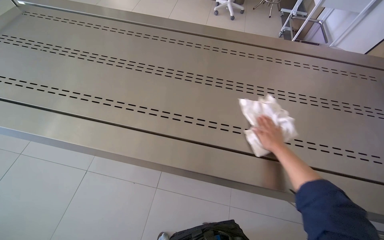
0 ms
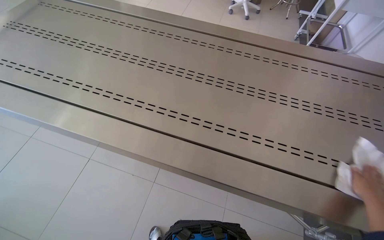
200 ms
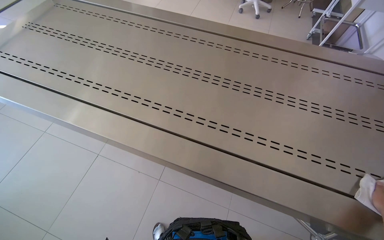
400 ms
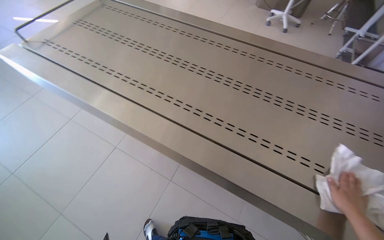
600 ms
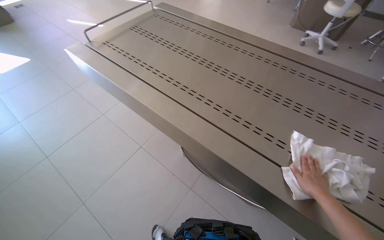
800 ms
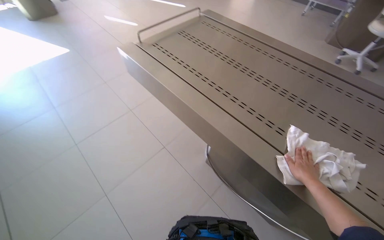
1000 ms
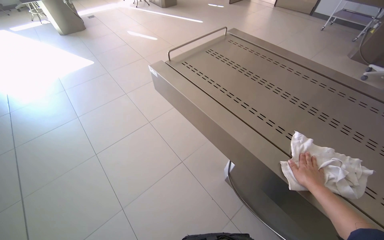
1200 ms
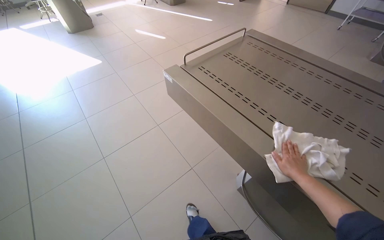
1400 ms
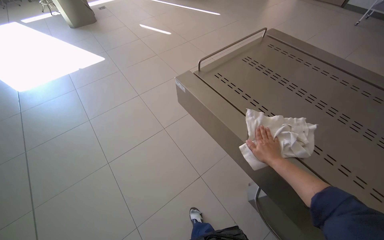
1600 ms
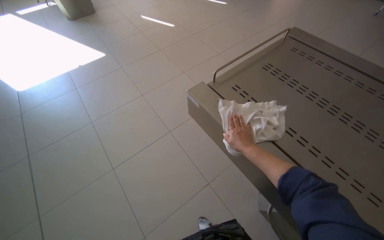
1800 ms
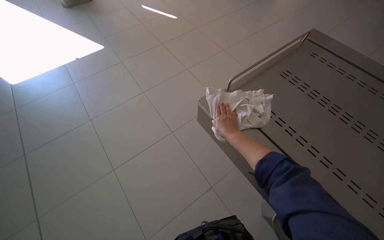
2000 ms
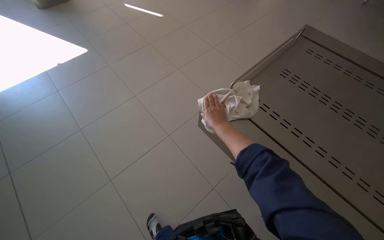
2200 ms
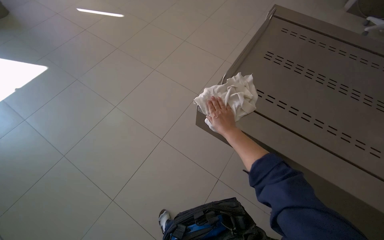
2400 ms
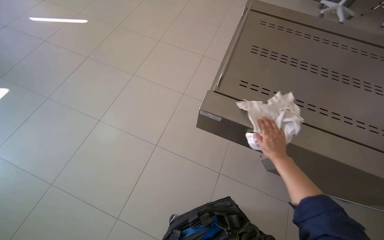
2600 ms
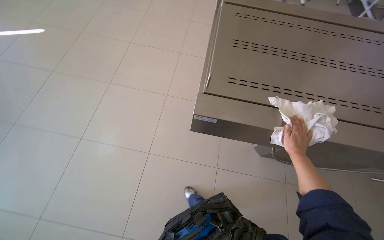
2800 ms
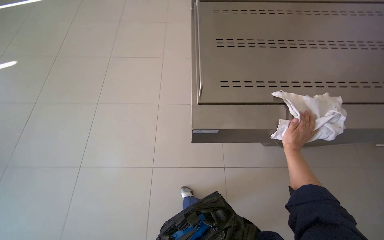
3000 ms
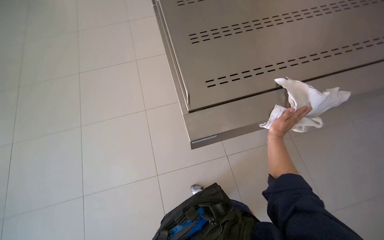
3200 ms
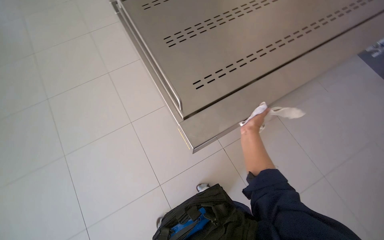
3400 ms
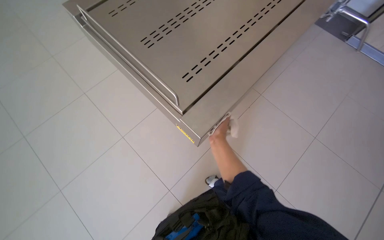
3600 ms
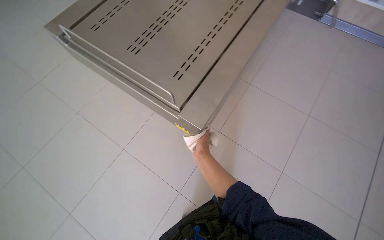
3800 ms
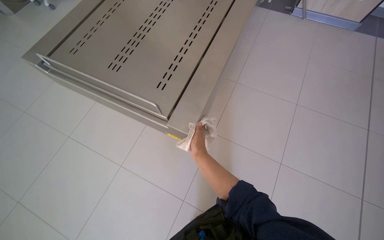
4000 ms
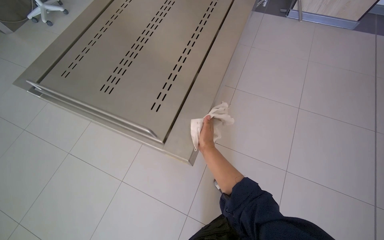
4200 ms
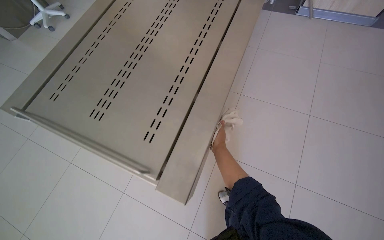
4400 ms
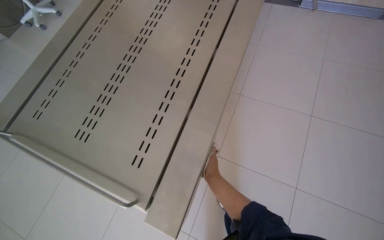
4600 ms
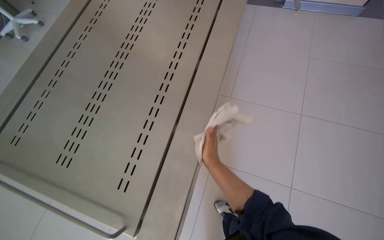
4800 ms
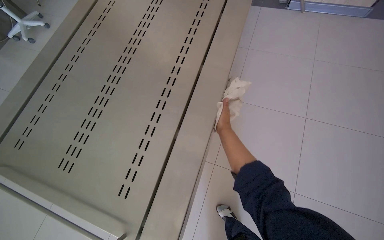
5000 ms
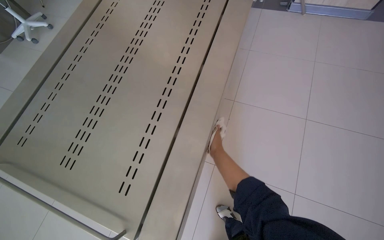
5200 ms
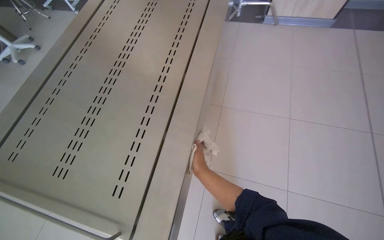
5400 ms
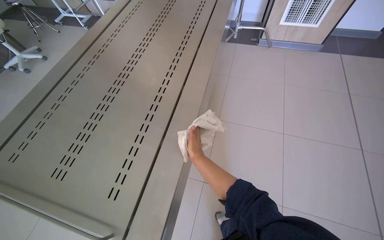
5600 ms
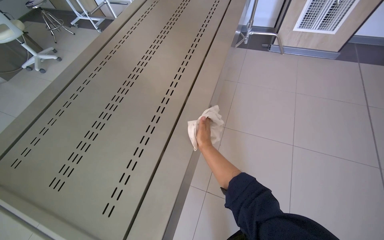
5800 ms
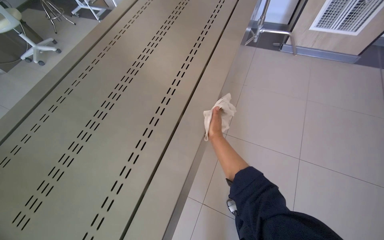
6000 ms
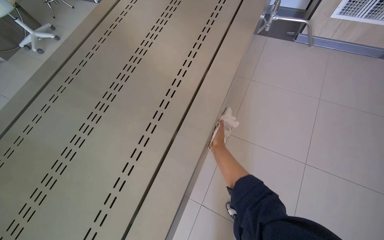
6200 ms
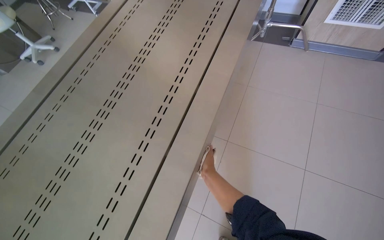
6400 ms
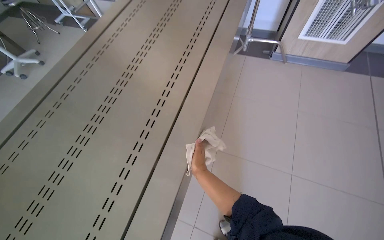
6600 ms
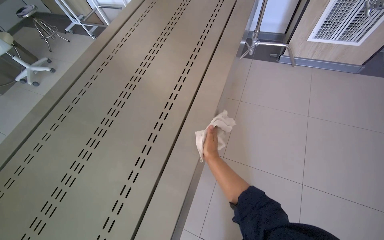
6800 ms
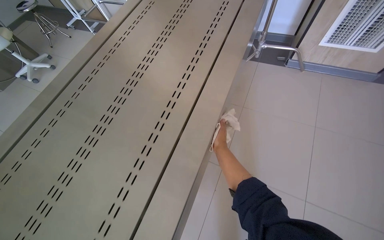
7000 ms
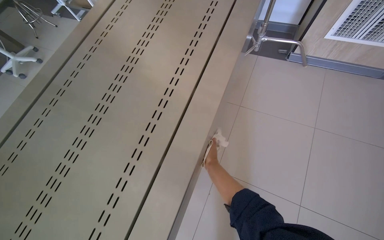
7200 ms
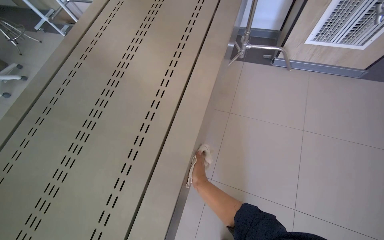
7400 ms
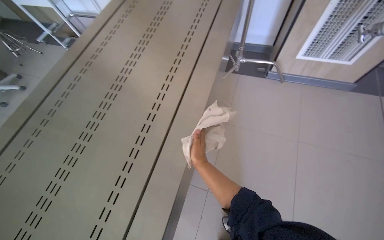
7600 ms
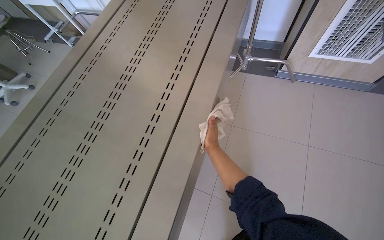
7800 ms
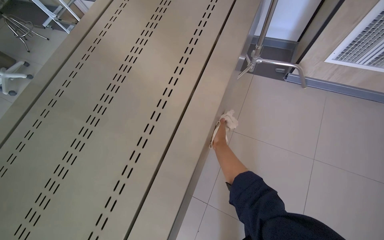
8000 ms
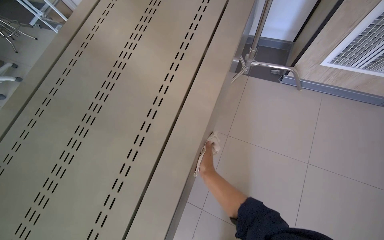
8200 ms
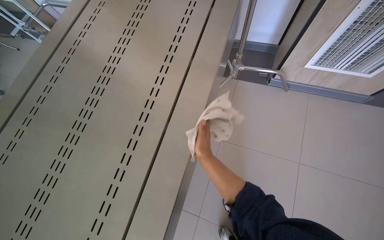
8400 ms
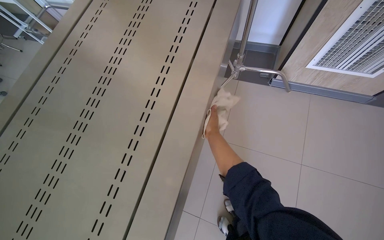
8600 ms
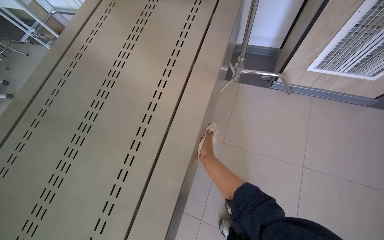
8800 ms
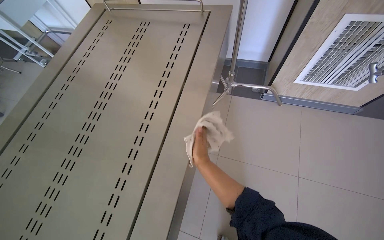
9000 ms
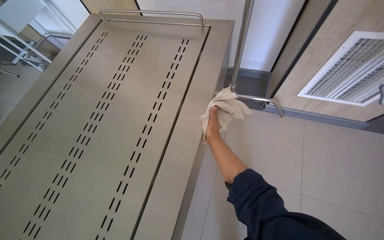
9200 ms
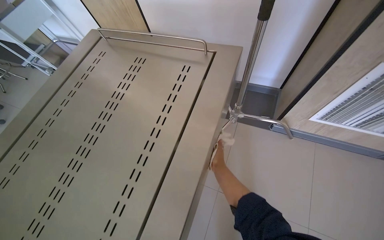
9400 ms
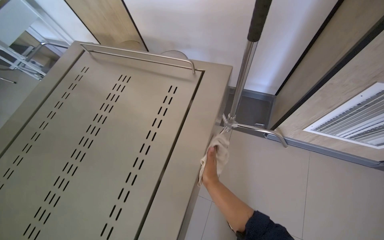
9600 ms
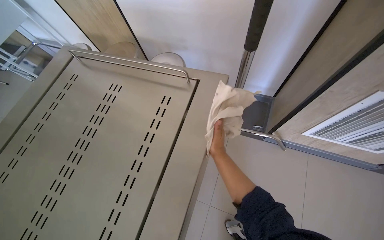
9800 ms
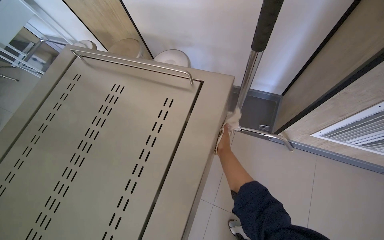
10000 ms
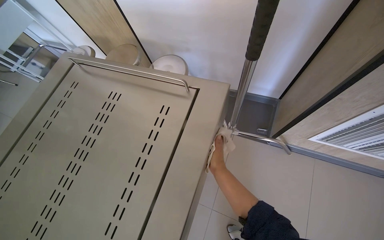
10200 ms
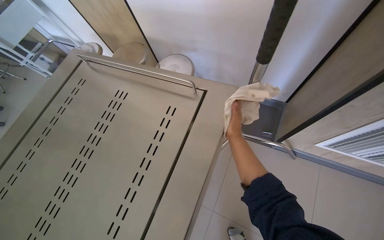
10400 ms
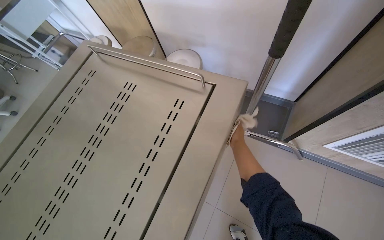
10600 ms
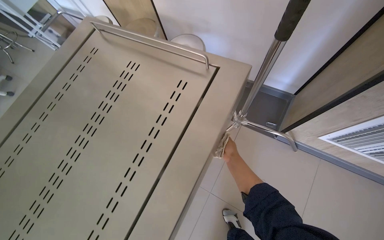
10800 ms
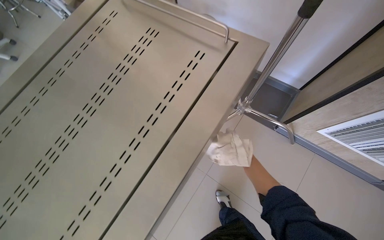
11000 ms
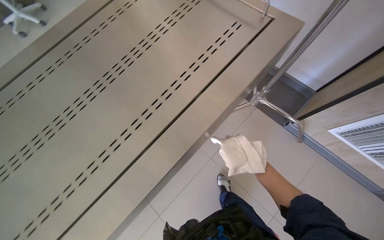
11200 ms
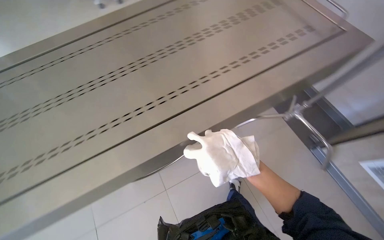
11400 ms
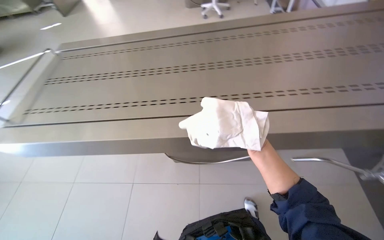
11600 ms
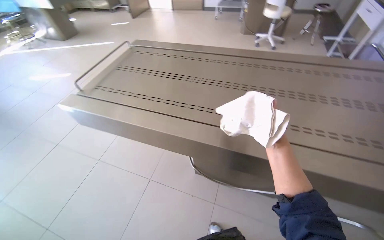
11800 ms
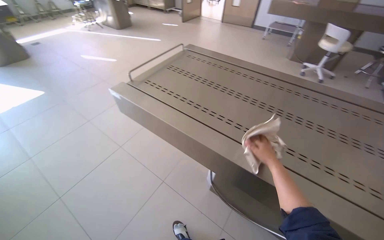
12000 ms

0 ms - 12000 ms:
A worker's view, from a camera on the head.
Job: wiping surfaces.
The whole recording: Wiping various surfaces in the room. The worker wipes various surfaces in the room, including tables, chairs, and trays, with a white cloth.
0 ms - 1600 ms: The wearer looks some 40 degrees further to the left.
1600 ms - 3000 ms: The camera is carried some 40 cm. The head rotates some 50 degrees to the right.
3000 ms - 4400 ms: Everything in view rotates about 50 degrees counterclockwise.
4400 ms - 6000 ms: The right hand swings up and down the picture, about 15 cm each way, with 2 reversals.
7600 ms - 9000 ms: The right hand travels up the picture and back again, roughly 35 cm each way.
9000 ms - 10400 ms: The head travels some 40 cm.

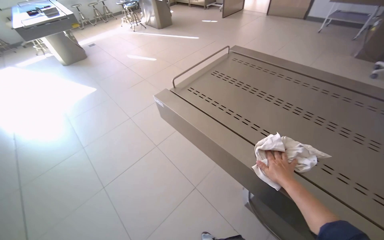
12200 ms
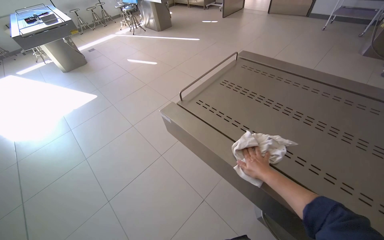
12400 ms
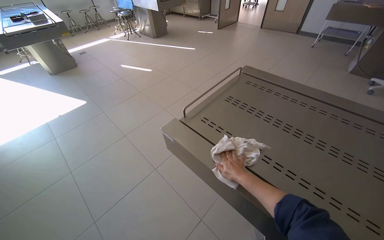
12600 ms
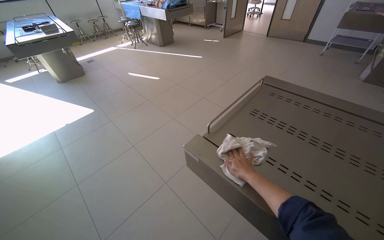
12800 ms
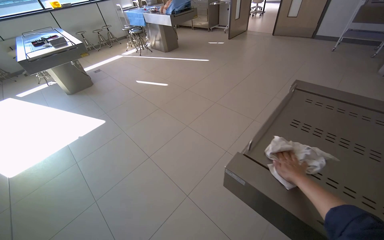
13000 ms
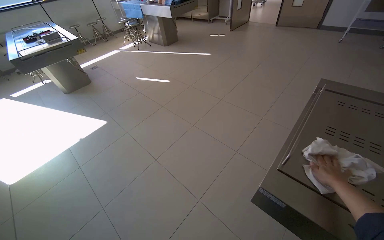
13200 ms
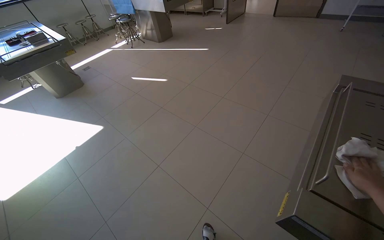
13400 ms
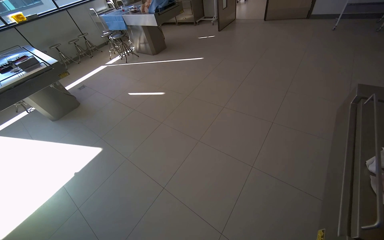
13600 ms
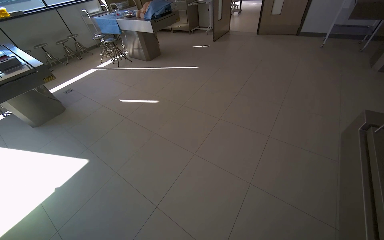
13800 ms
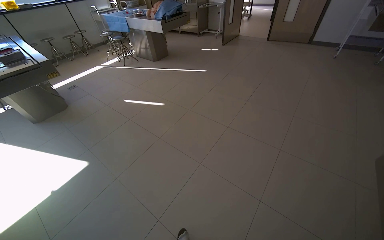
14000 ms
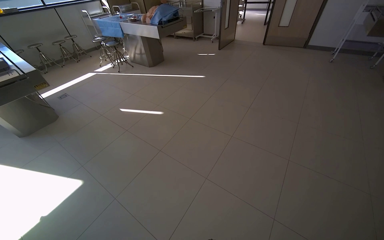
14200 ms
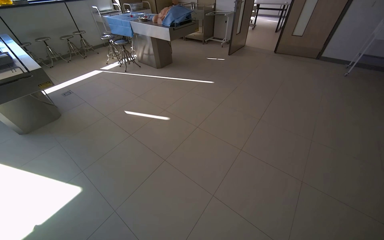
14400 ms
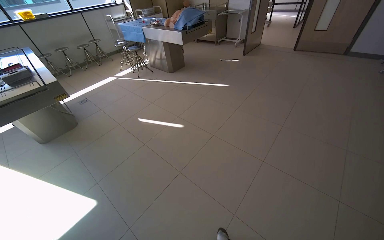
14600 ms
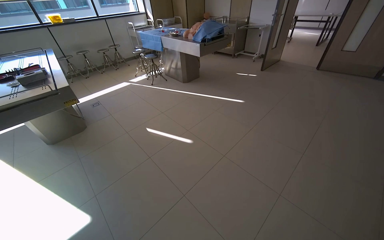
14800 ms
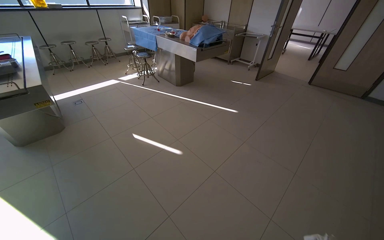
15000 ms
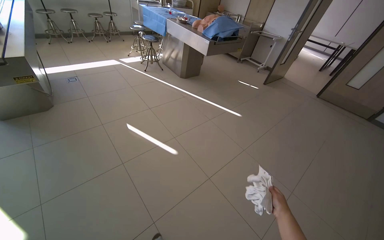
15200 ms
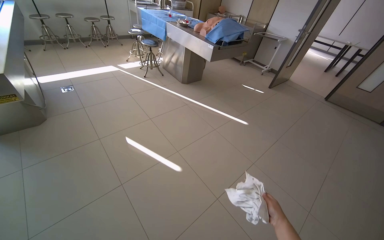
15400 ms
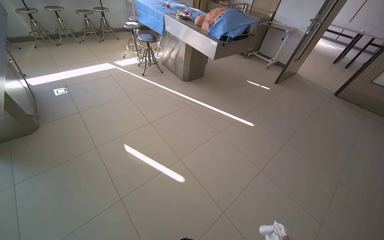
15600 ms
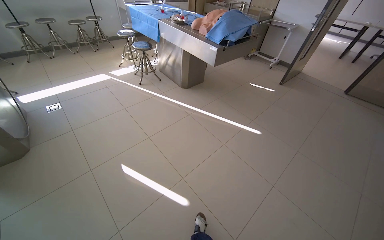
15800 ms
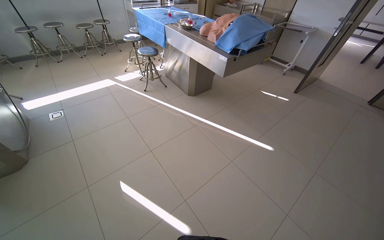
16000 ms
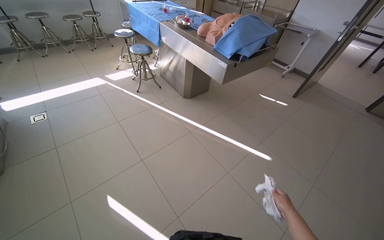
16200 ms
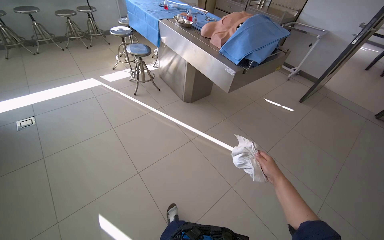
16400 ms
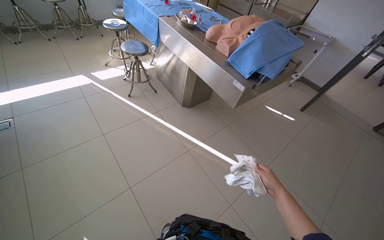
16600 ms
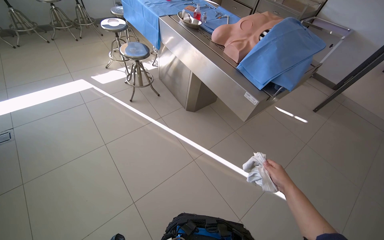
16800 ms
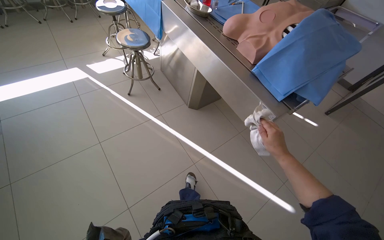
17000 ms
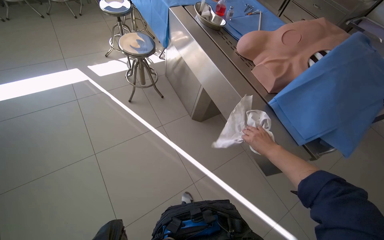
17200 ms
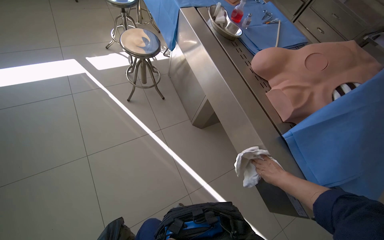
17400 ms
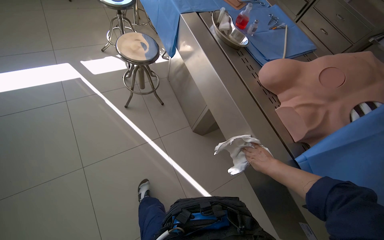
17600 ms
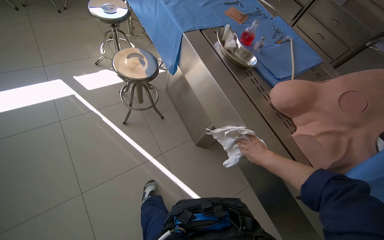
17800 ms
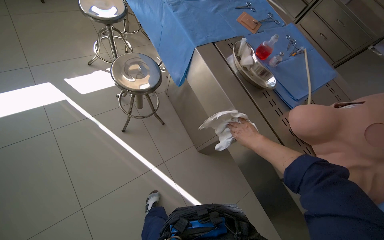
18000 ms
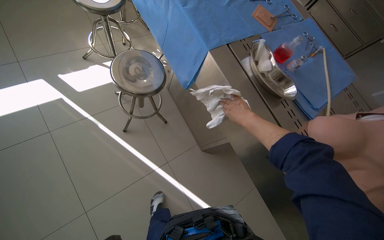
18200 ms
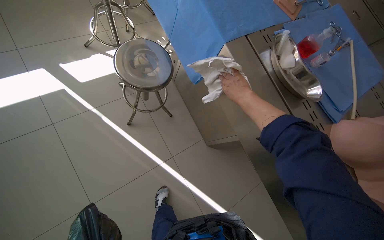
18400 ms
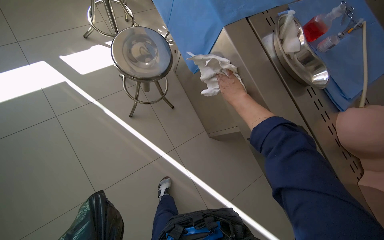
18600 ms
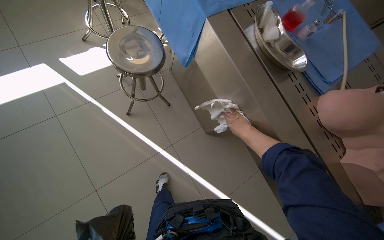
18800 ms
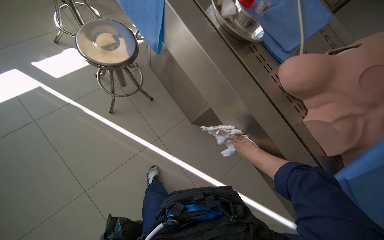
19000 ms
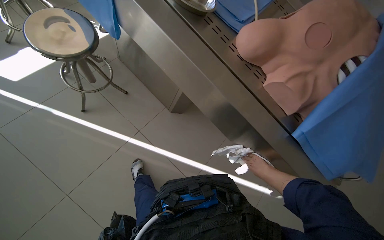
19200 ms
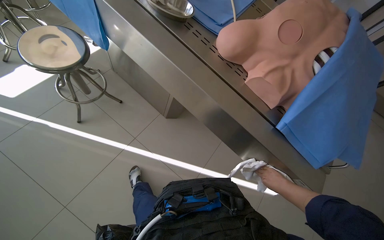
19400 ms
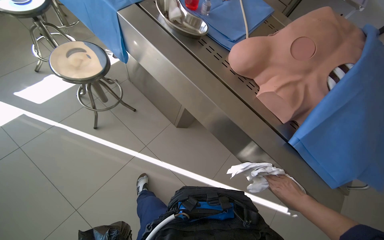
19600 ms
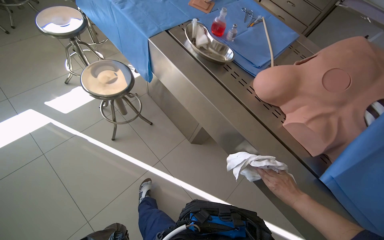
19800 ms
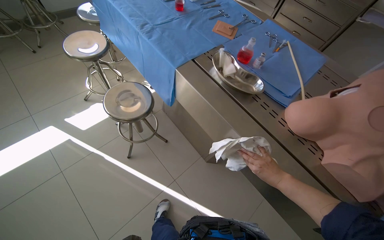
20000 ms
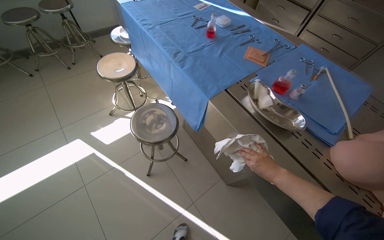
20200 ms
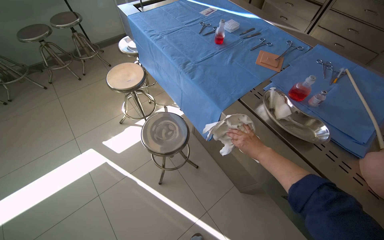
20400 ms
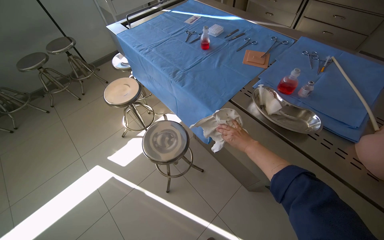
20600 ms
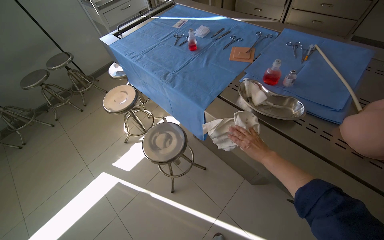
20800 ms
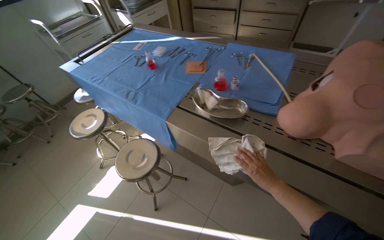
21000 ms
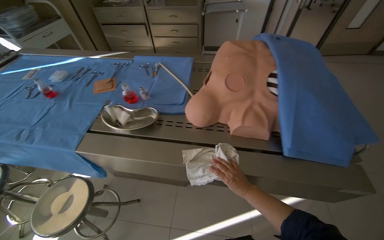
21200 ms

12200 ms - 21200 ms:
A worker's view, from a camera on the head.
Job: wiping surfaces.
The whole recording: Wiping various surfaces in the room. The worker wipes various surfaces in the room, including tables, chairs, and trays, with a white cloth.
12200 ms - 13800 ms: The camera travels some 90 cm.
13800 ms - 15200 ms: The camera travels approximately 1 m.
15200 ms - 16600 ms: The camera travels approximately 1.5 m.
16600 ms - 18200 ms: The camera is carried some 1 m. The camera pitches downward, by about 20 degrees.
18200 ms - 19800 ms: The right hand heads down the picture and to the right, covering approximately 50 cm.
19800 ms - 21200 ms: The wearer looks roughly 40 degrees further to the right. The camera pitches upward, by approximately 20 degrees.
